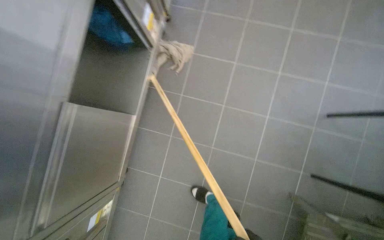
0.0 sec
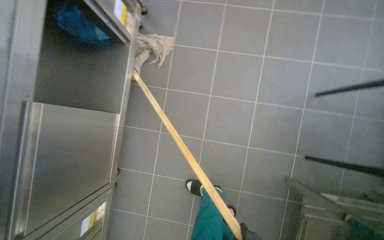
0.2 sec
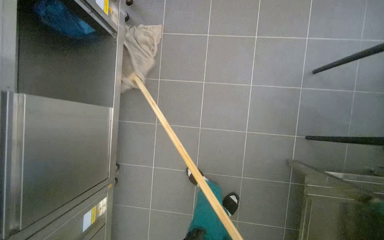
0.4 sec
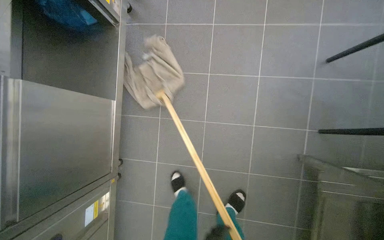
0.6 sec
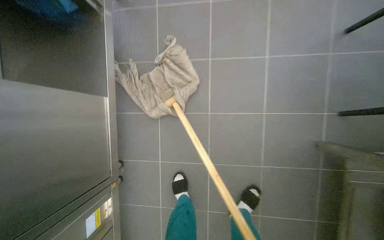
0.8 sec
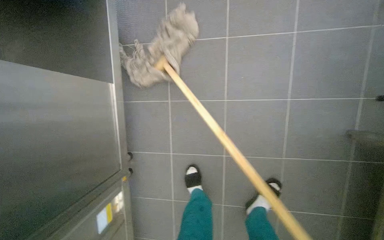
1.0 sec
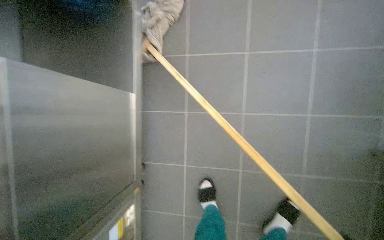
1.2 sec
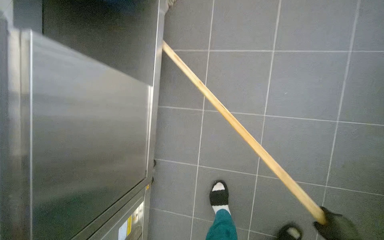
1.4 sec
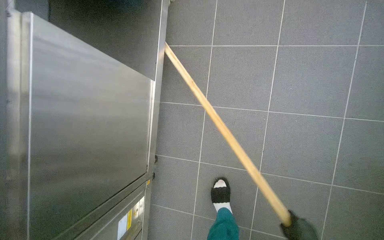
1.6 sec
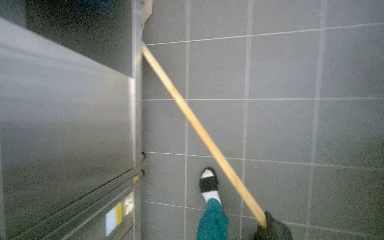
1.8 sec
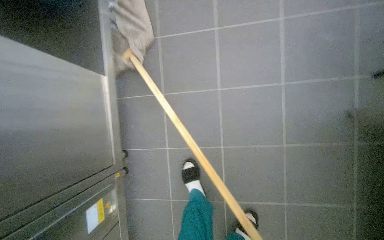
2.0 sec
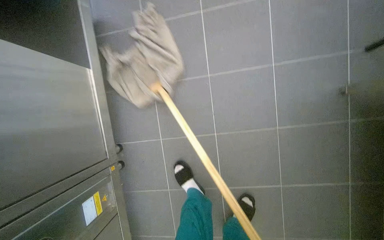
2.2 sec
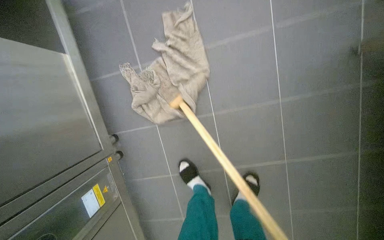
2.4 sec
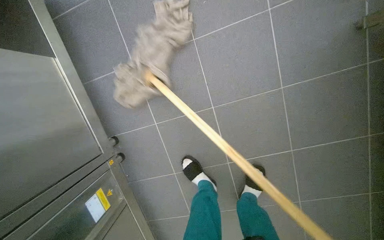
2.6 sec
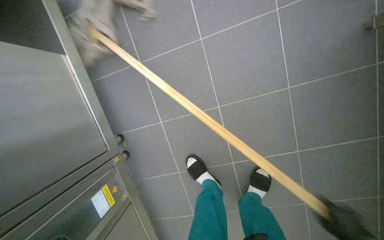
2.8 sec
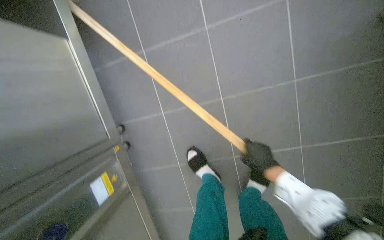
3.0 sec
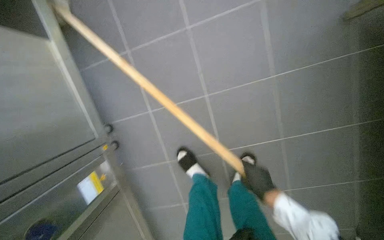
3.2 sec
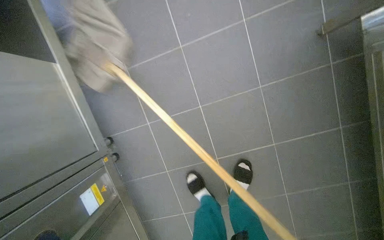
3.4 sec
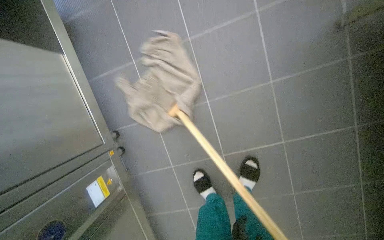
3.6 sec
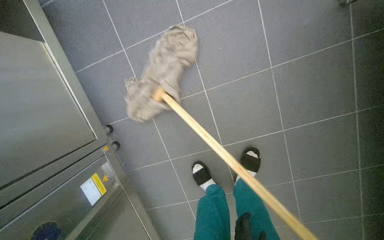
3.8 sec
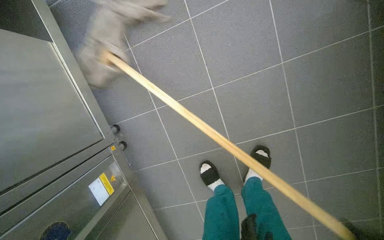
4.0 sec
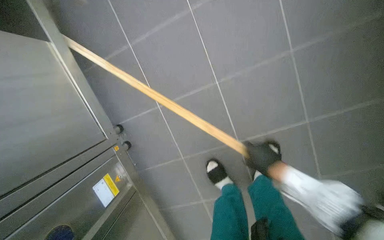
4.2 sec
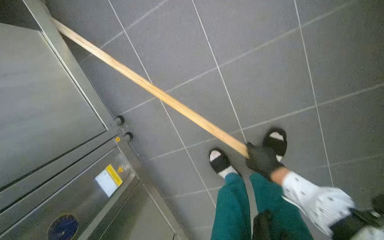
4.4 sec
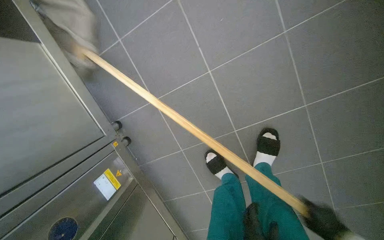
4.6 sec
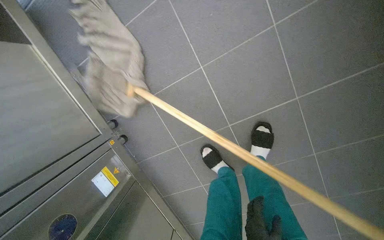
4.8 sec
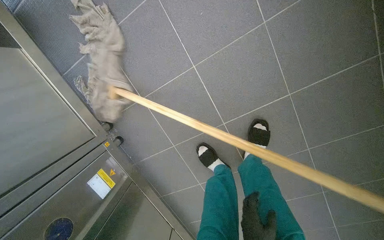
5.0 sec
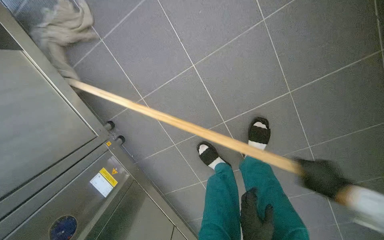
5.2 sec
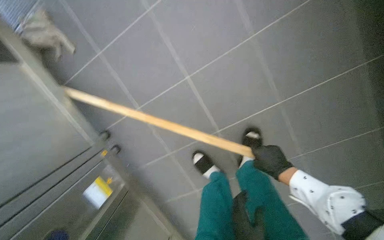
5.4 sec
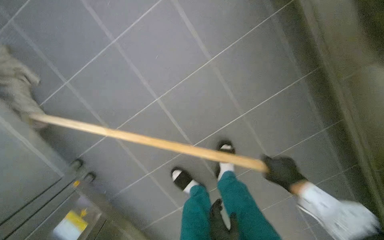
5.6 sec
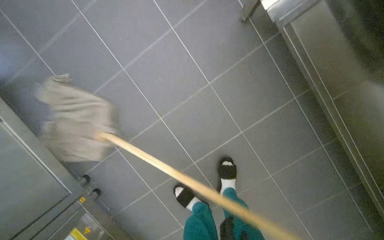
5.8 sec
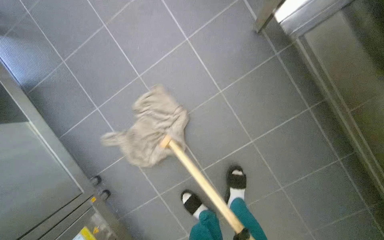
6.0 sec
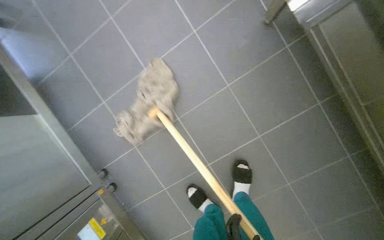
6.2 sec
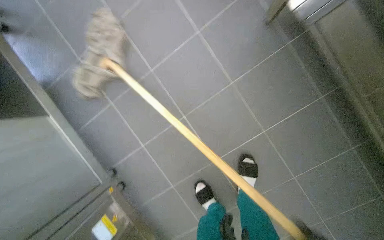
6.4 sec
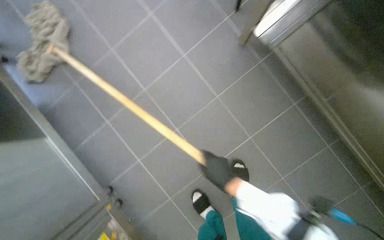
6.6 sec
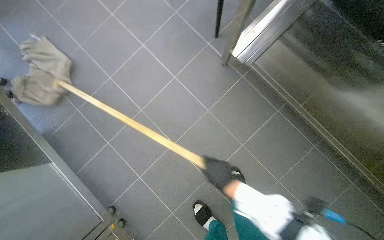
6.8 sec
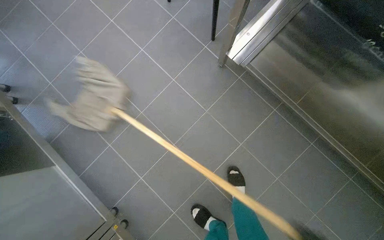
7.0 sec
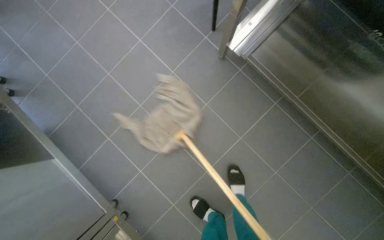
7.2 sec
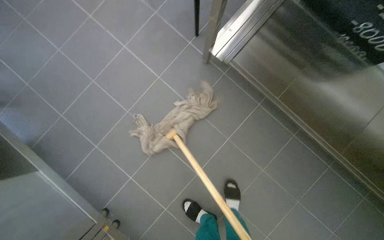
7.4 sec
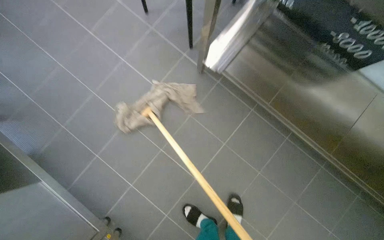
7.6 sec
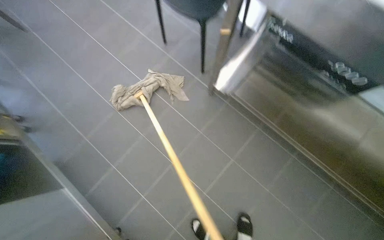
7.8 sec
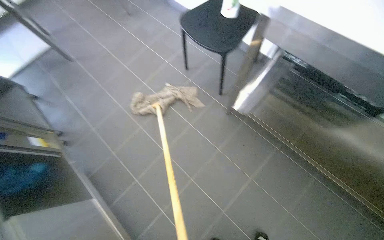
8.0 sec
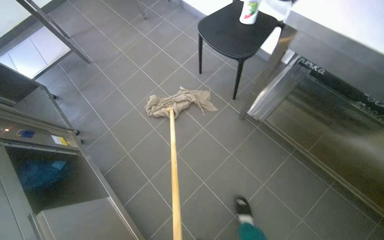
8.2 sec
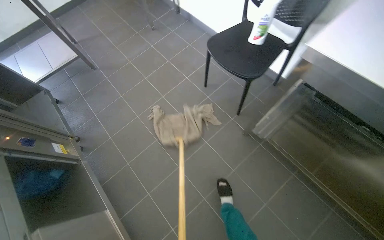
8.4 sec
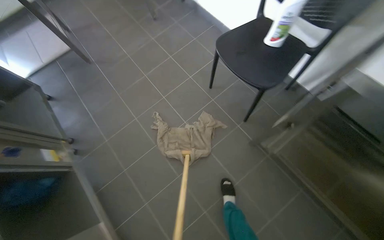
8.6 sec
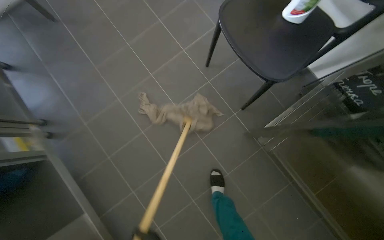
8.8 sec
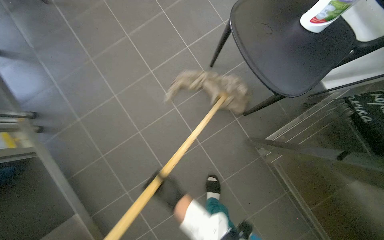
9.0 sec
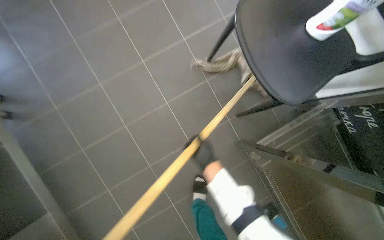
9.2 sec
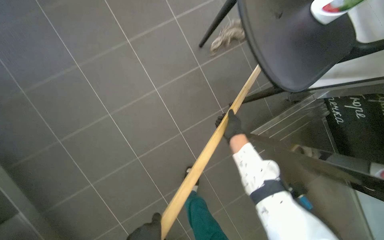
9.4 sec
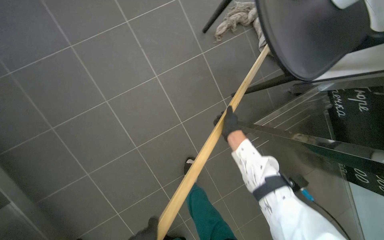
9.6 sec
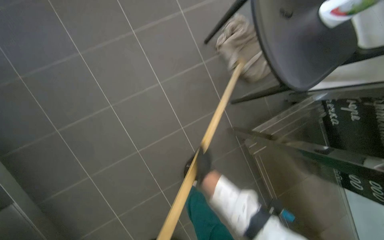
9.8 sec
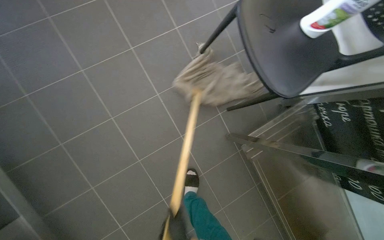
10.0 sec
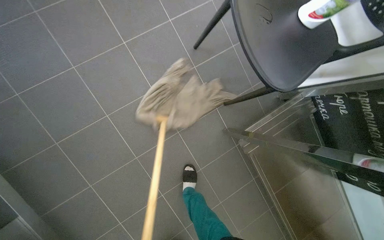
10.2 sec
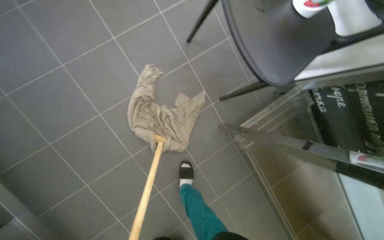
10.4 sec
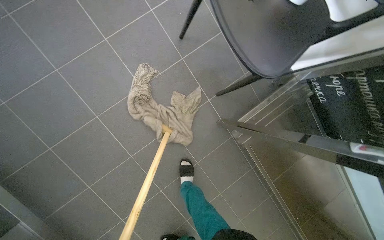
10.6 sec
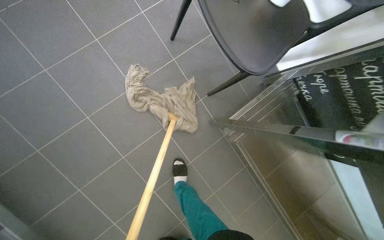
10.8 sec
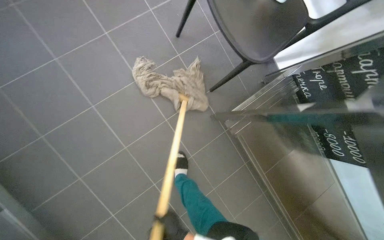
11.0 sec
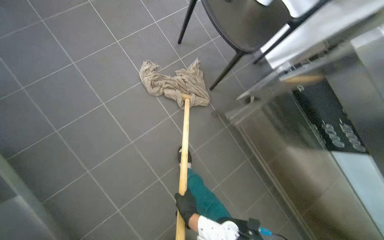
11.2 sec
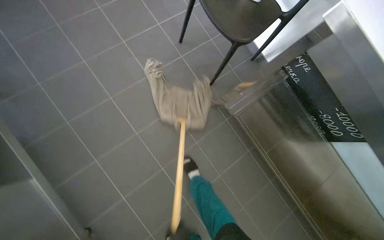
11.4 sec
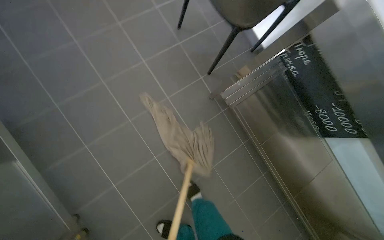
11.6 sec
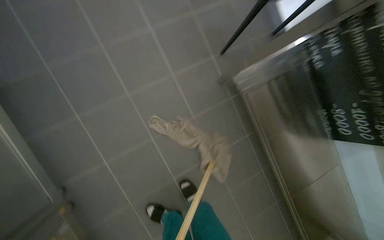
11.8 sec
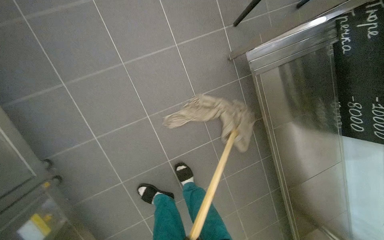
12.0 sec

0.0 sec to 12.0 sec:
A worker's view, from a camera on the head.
Job: mopping floor.
The whole recording: Mopping kitchen floor. The worker mops the tiled floor in the kitchen area.
4.4 sec to 6.0 sec: The camera pitches upward, by approximately 15 degrees.
6.0 sec to 7.6 sec: The wearer looks approximately 10 degrees further upward.
7.6 sec to 9.0 sec: The head travels some 50 cm.
10.4 sec to 12.0 sec: The camera travels about 40 cm.

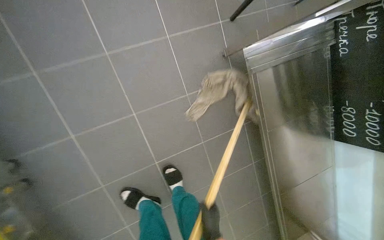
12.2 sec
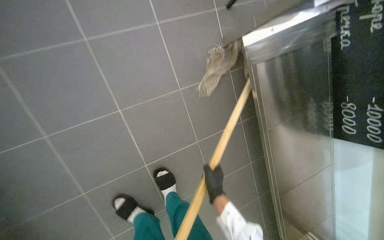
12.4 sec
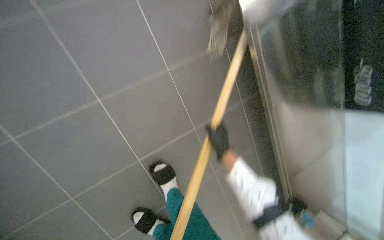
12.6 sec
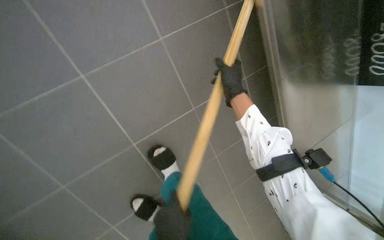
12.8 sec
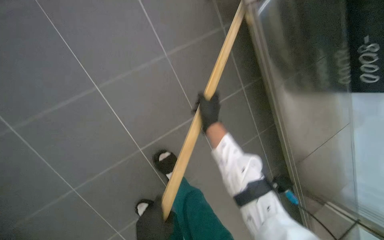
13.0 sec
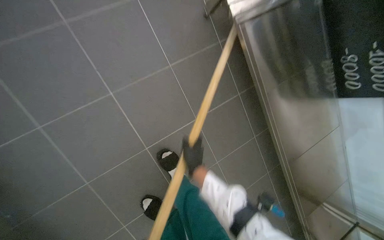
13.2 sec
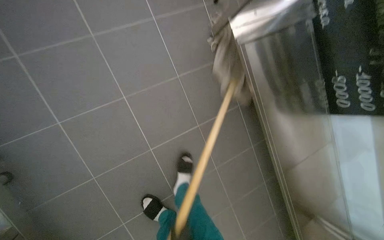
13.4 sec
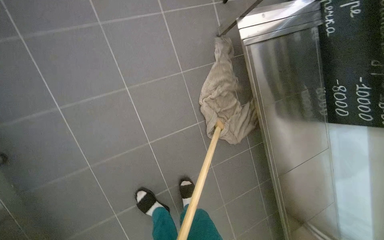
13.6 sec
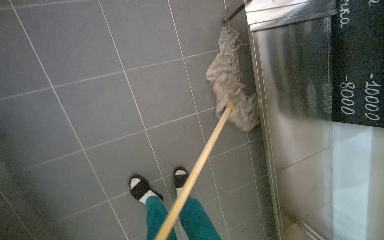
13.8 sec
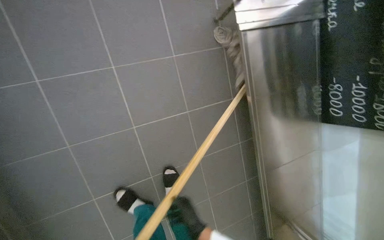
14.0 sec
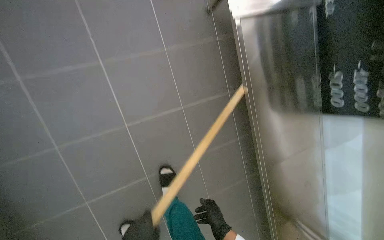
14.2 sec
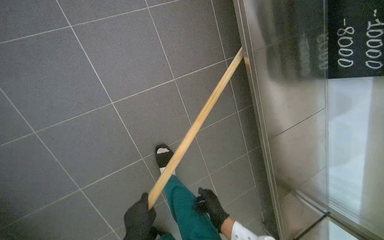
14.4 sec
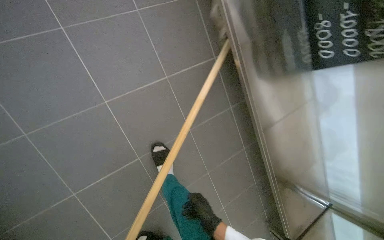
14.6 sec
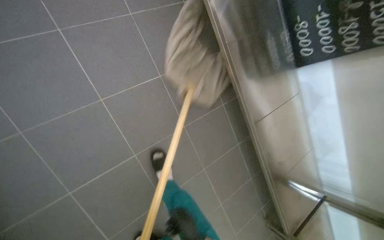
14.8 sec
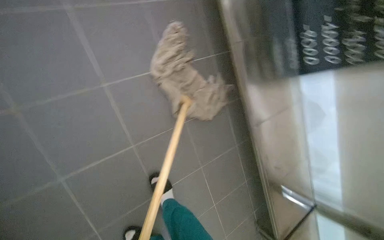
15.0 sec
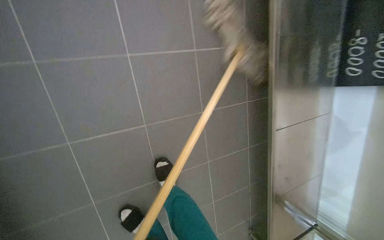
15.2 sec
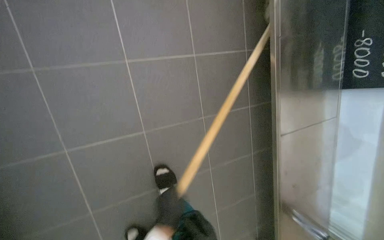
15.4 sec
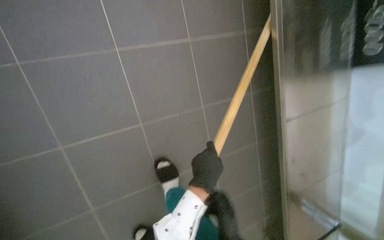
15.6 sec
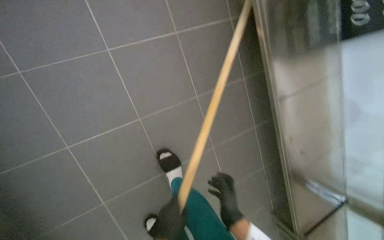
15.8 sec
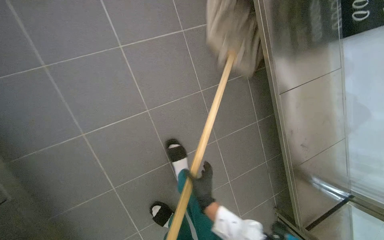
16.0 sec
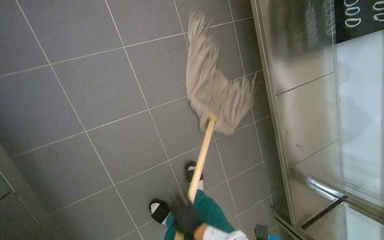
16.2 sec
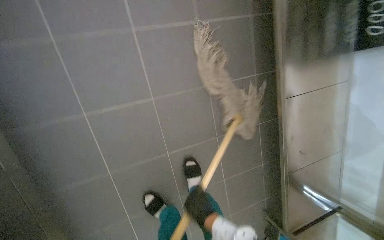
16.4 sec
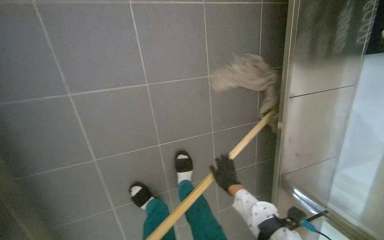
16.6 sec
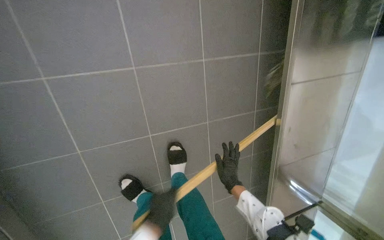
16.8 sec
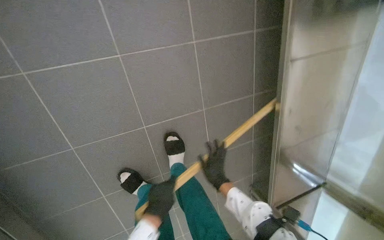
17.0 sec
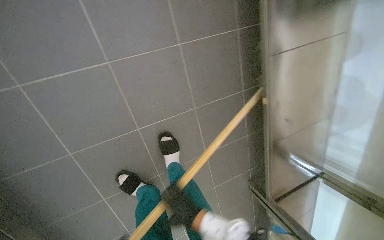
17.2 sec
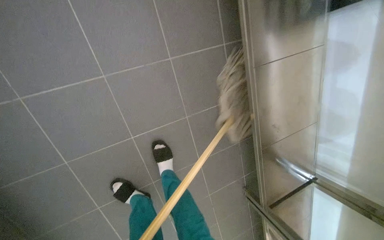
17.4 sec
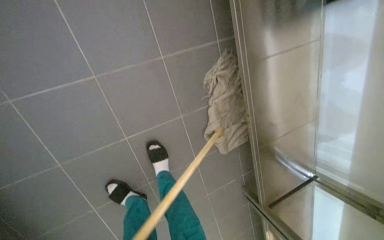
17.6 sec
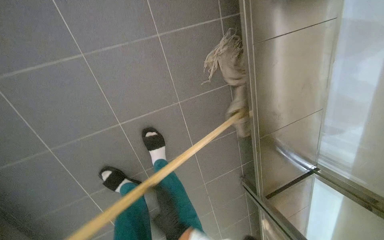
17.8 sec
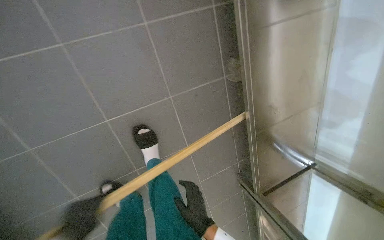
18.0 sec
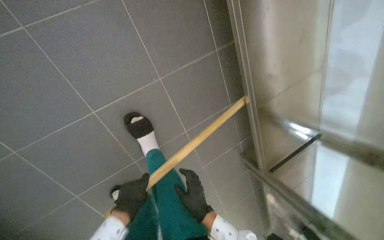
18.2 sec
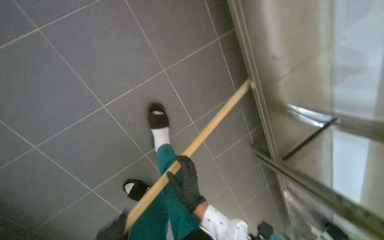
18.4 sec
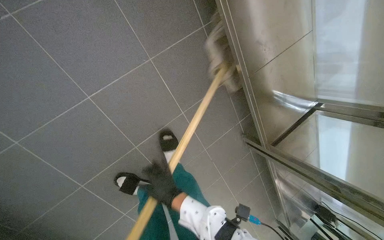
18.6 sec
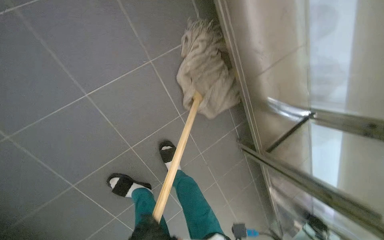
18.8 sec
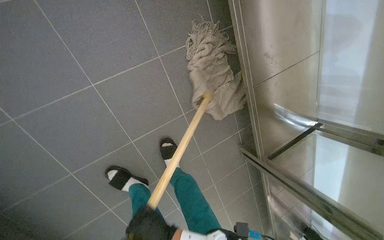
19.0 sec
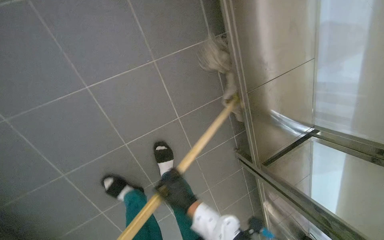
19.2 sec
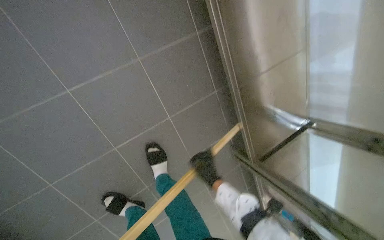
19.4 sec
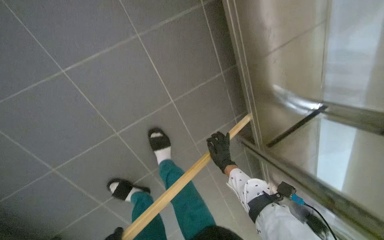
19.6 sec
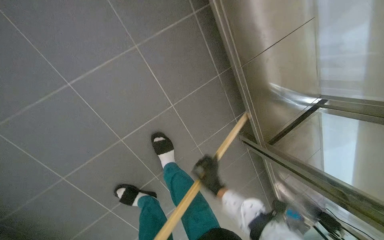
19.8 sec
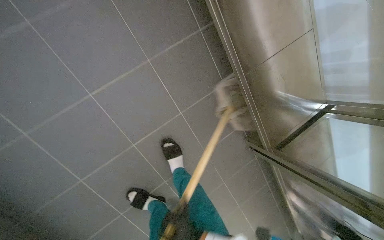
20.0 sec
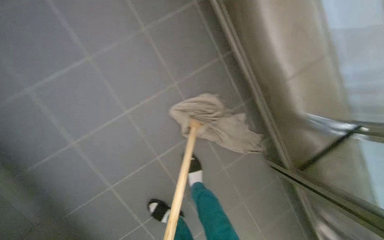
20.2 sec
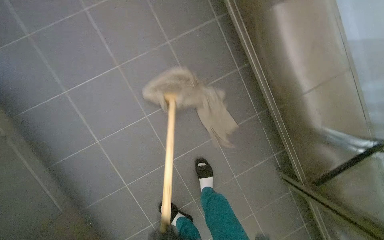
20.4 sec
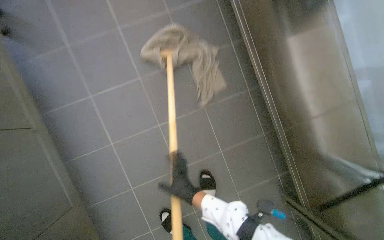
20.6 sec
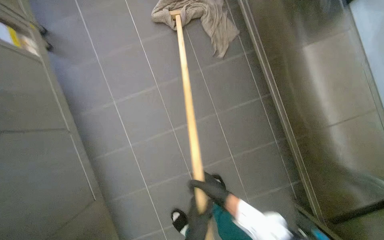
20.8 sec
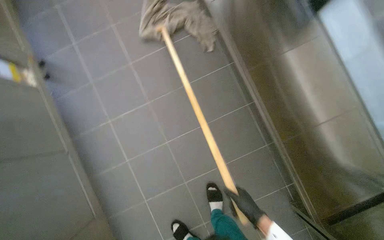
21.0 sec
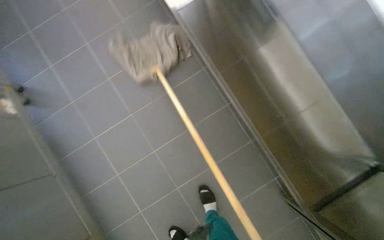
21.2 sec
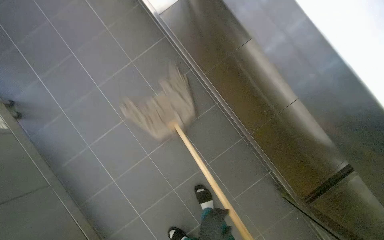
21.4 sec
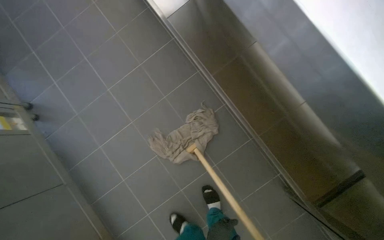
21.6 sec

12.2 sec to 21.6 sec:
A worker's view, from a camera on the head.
Job: mopping floor.
The whole recording: Mopping kitchen floor. The worker mops the tiled floor in the kitchen area.
15.4 sec to 17.0 sec: The view tilts roughly 15 degrees downward.
17.0 sec to 18.4 sec: The right hand travels down the picture by approximately 20 cm.
20.0 sec to 21.6 sec: The view swings some 20 degrees to the left. The camera pitches upward, by approximately 15 degrees.
